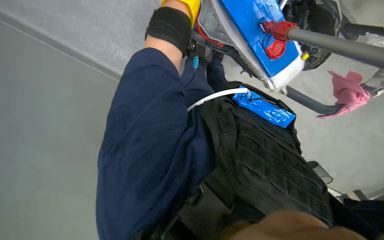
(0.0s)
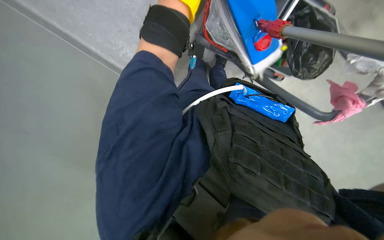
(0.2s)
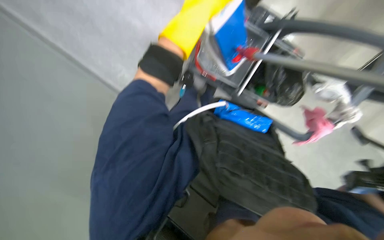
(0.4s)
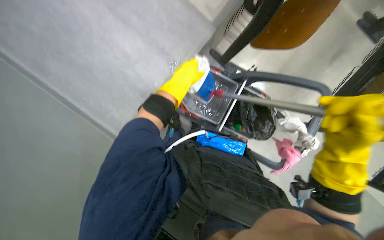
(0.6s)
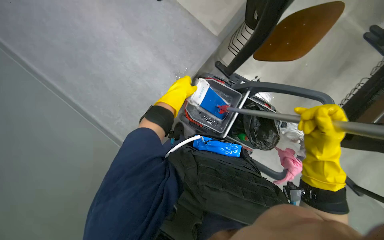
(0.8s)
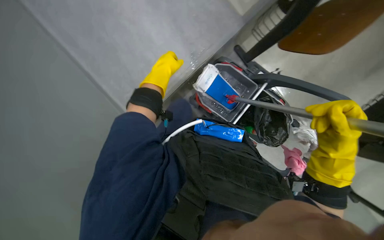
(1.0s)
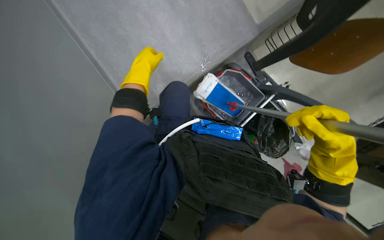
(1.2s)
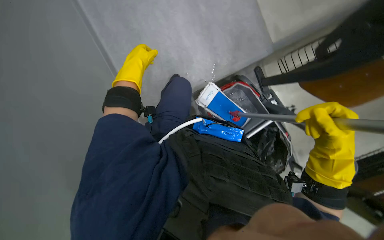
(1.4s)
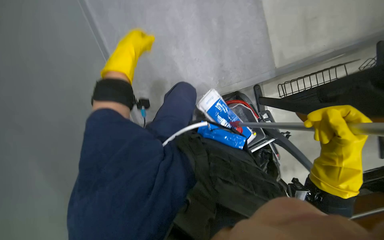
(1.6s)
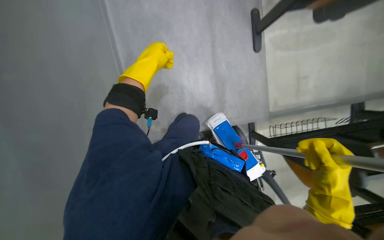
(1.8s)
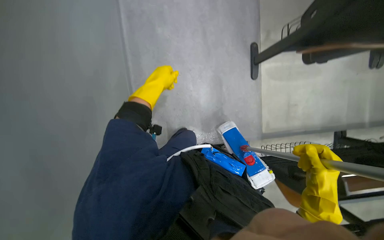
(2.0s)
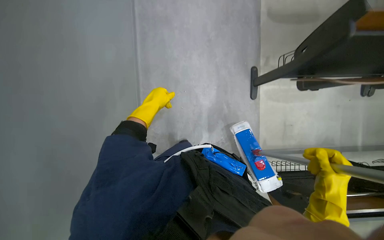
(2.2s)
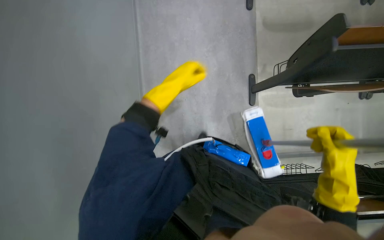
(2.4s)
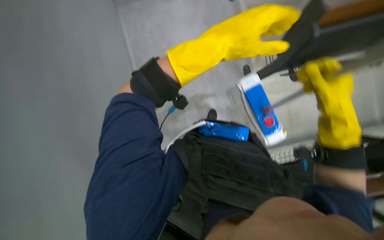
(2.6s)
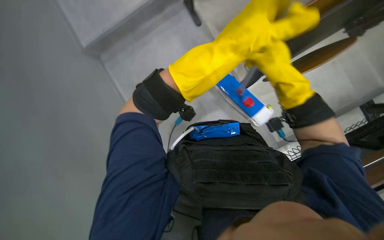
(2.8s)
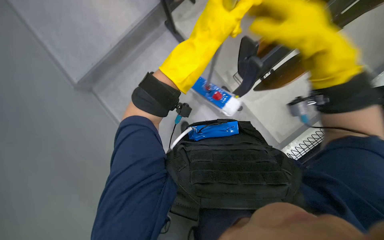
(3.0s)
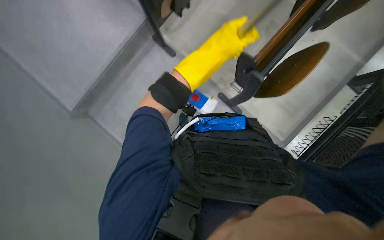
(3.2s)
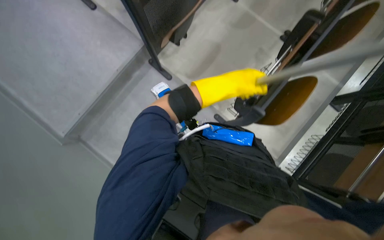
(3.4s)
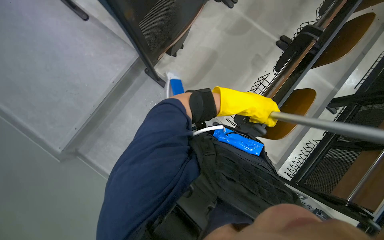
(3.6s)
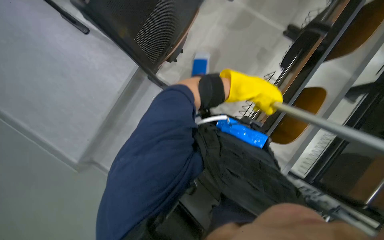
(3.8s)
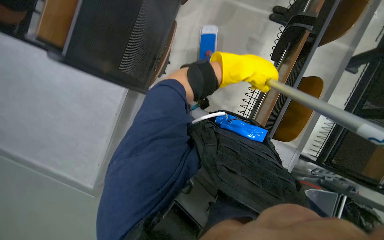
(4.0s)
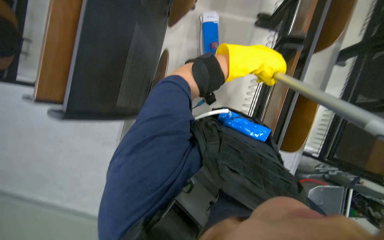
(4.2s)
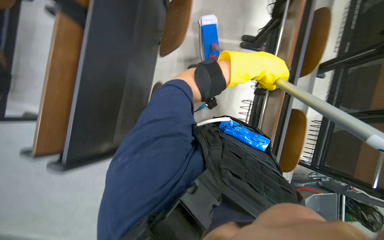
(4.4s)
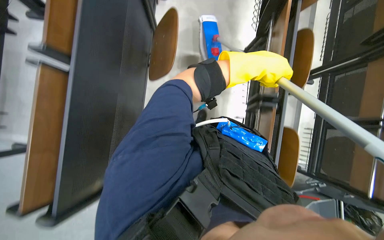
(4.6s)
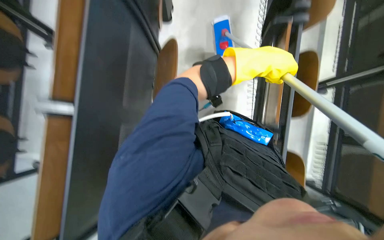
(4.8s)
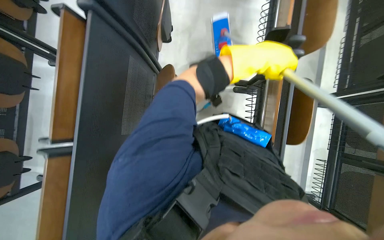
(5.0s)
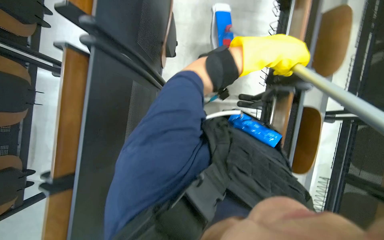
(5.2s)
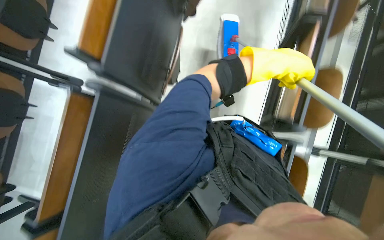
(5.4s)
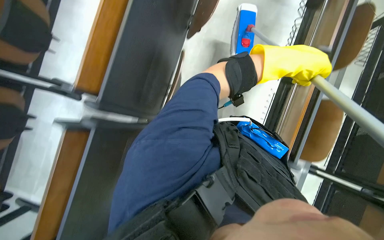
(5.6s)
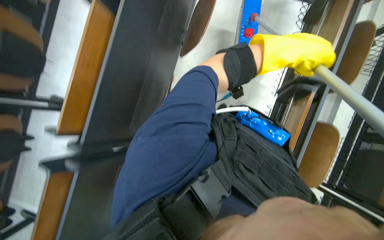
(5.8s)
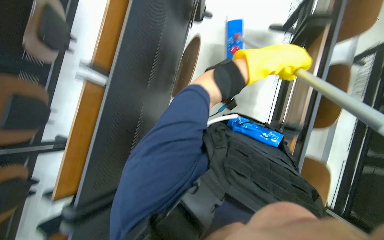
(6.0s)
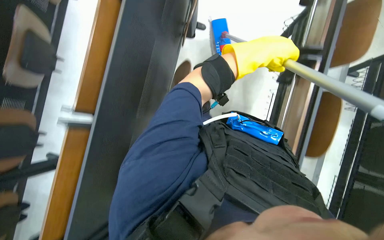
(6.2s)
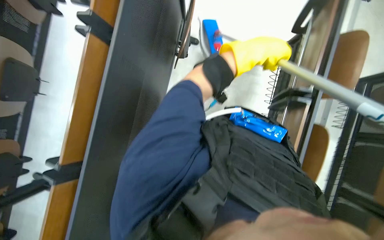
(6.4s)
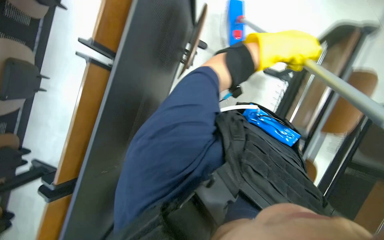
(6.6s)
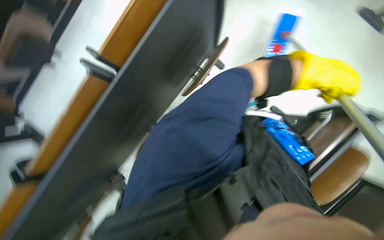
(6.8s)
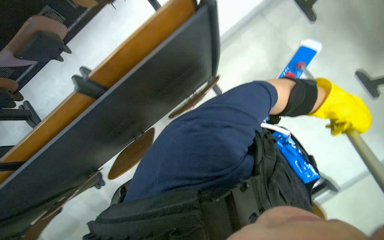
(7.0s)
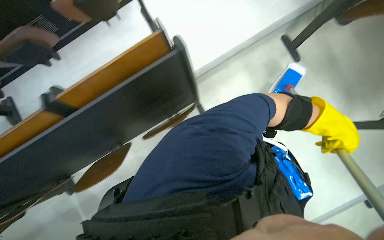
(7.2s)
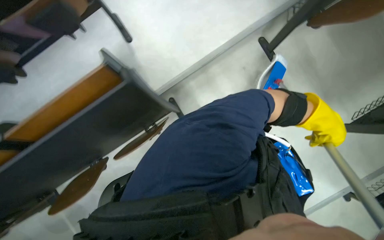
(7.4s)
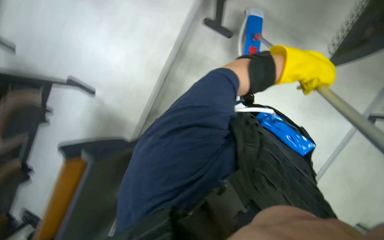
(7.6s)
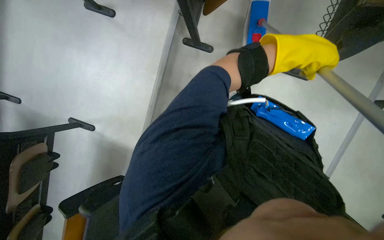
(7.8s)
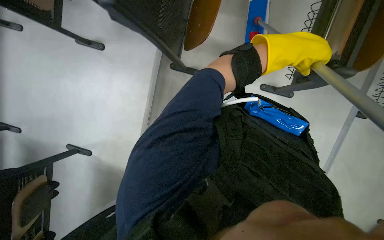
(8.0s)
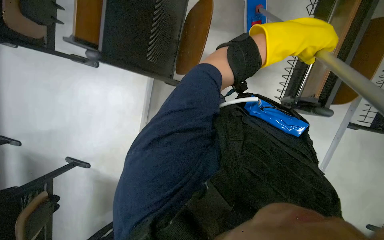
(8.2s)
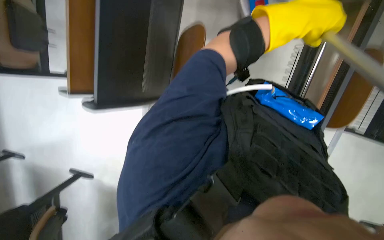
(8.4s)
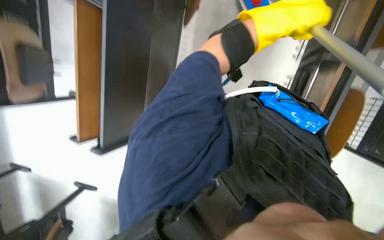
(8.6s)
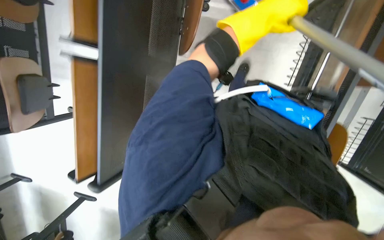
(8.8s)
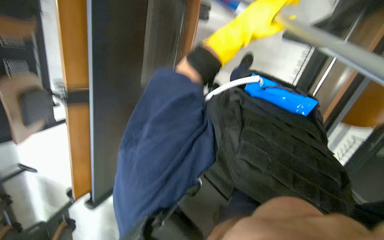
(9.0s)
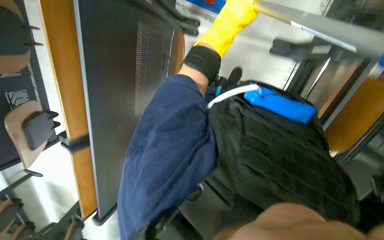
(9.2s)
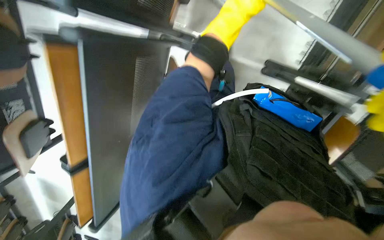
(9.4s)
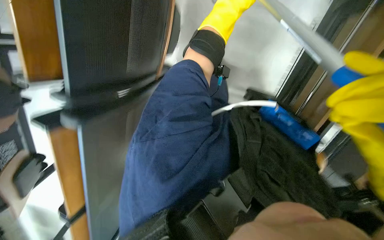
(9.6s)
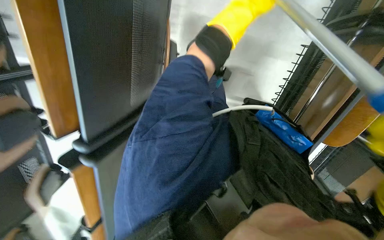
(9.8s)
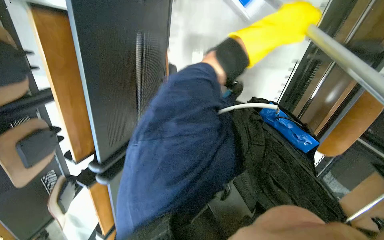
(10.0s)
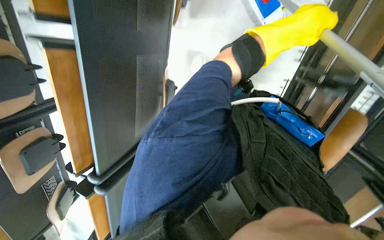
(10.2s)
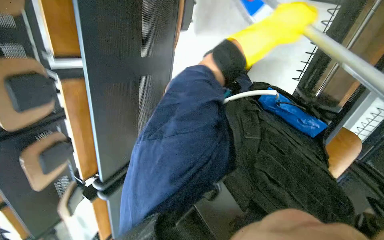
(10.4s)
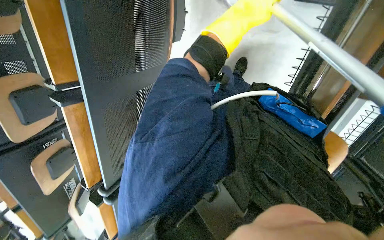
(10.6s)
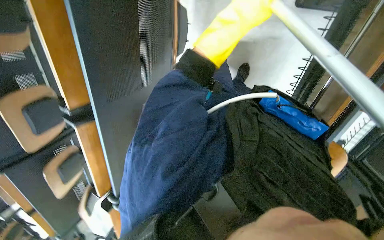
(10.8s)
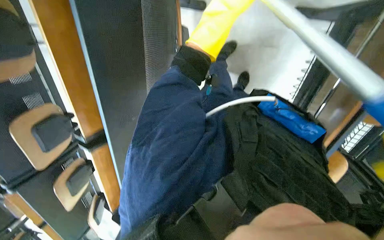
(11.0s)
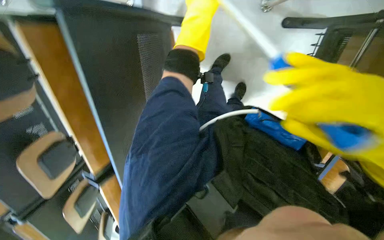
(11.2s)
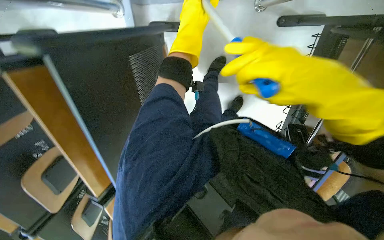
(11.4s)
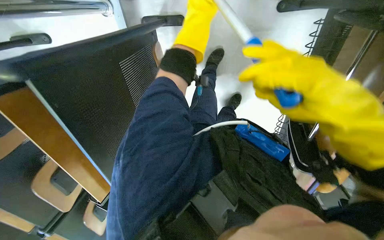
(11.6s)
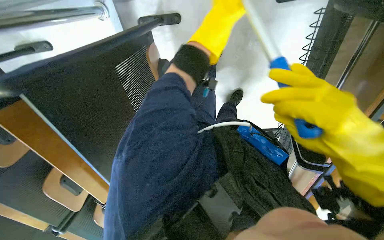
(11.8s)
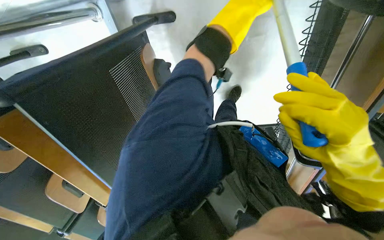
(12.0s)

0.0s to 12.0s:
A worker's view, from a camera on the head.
Job: mopping floor.
The whole recording: Mopping classroom floor. The worker mops the classroom floor with a long-handled mop.
0.0s to 1.6s: The camera pitches upward, by about 35 degrees.
1.6s to 3.0s: The view tilts approximately 30 degrees upward.
3.0s to 4.4s: The wearer looks about 15 degrees further upward. The left hand shifts some 10 cm to the right.
6.0s to 7.6s: The left hand travels nearer to the camera by about 15 cm, and travels to the right and back again, roughly 15 cm each way.
7.6s to 9.0s: The view tips upward by approximately 20 degrees. The left hand moves up the picture, approximately 10 cm.
10.4s to 12.0s: The wearer looks some 15 degrees further upward. The left hand is displaced up the picture by about 15 cm, and moves about 15 cm to the left and comes back.

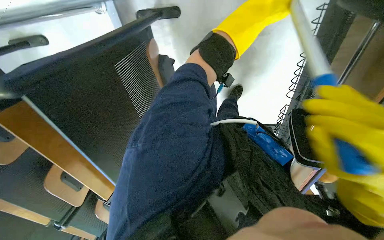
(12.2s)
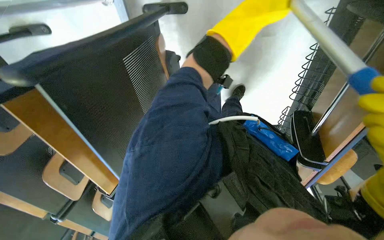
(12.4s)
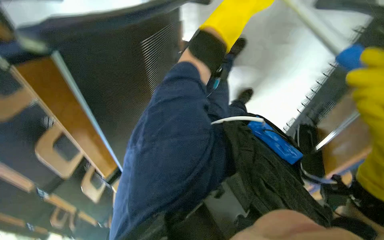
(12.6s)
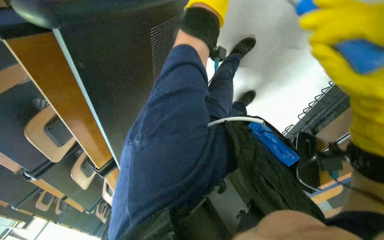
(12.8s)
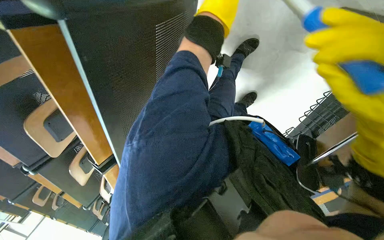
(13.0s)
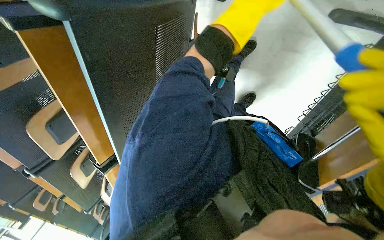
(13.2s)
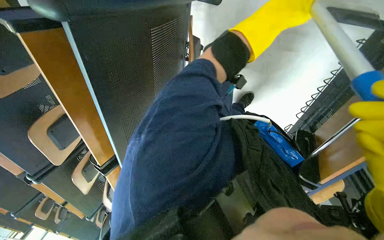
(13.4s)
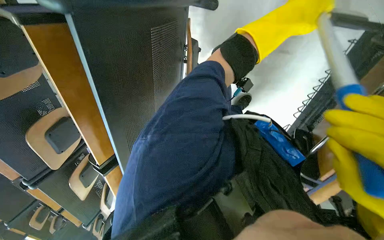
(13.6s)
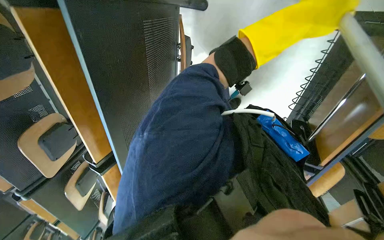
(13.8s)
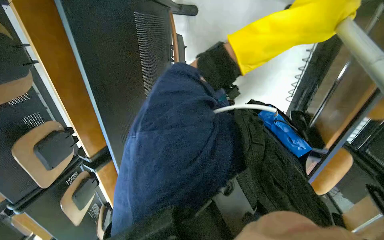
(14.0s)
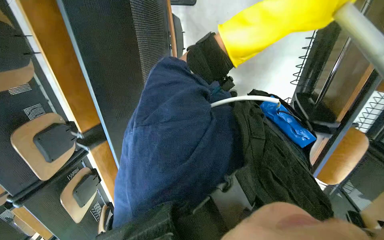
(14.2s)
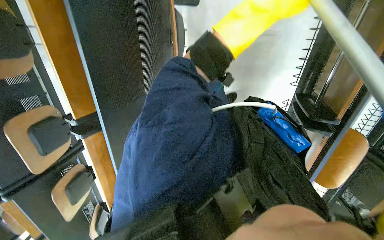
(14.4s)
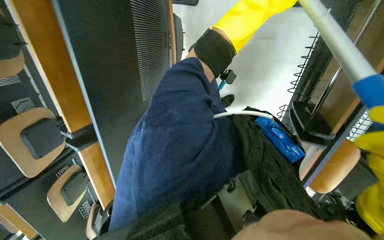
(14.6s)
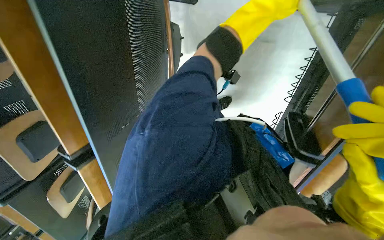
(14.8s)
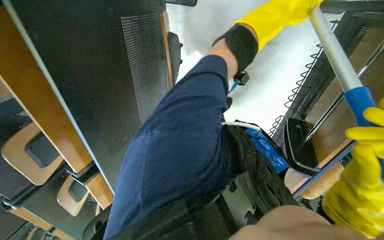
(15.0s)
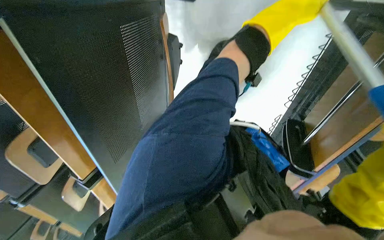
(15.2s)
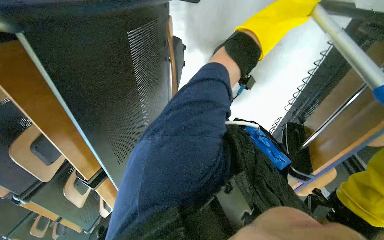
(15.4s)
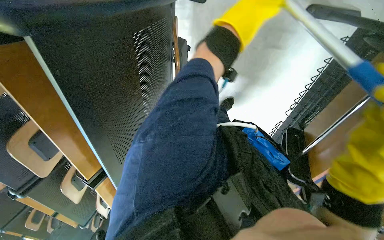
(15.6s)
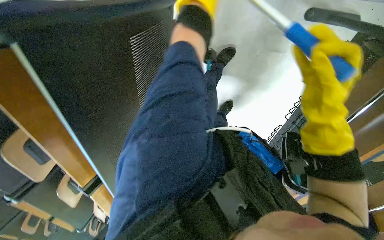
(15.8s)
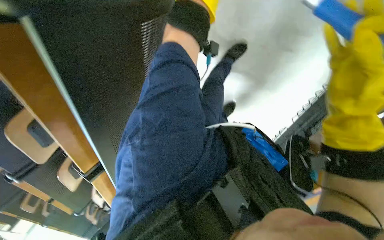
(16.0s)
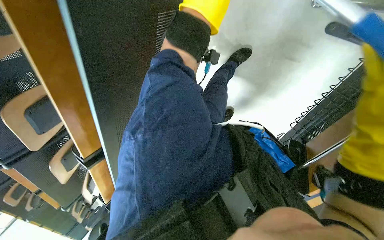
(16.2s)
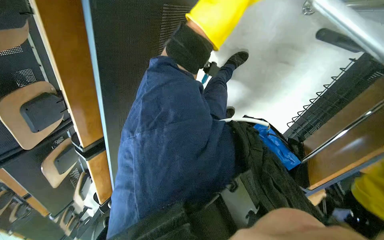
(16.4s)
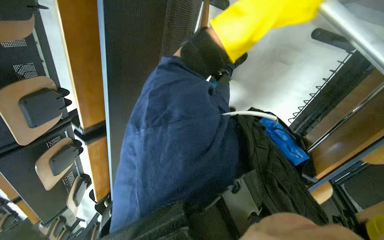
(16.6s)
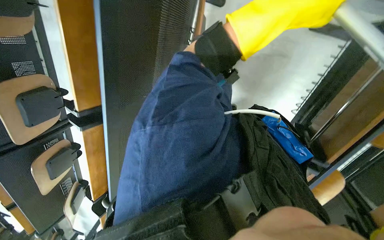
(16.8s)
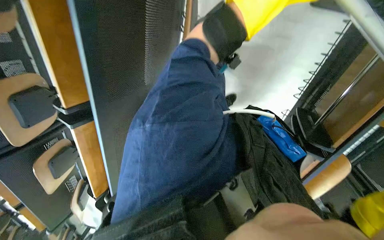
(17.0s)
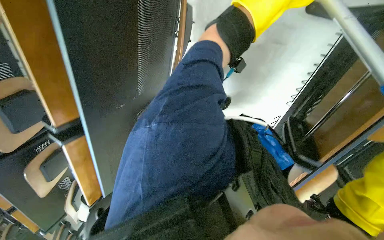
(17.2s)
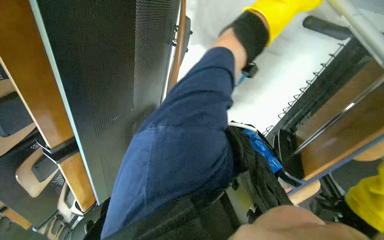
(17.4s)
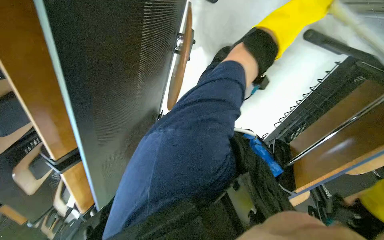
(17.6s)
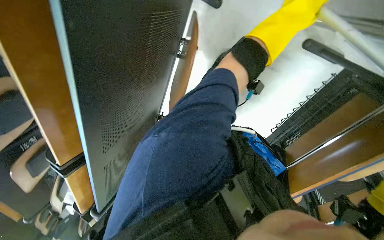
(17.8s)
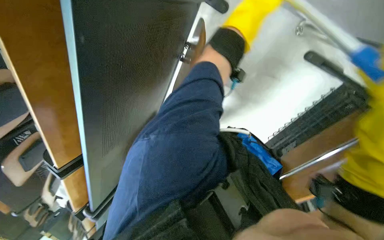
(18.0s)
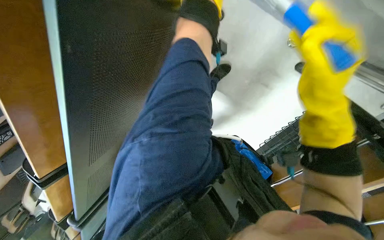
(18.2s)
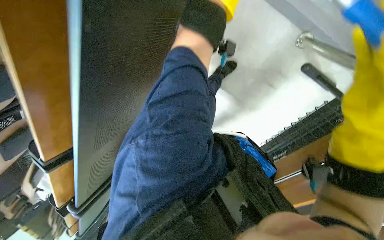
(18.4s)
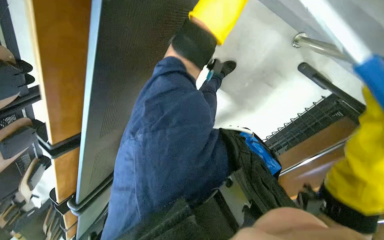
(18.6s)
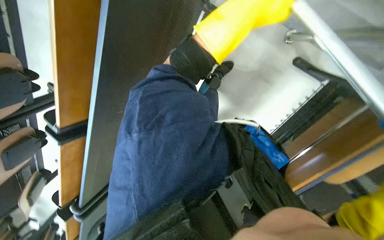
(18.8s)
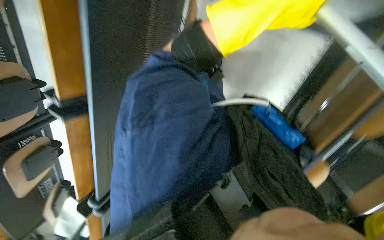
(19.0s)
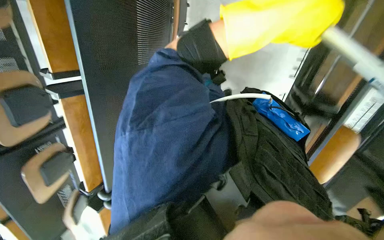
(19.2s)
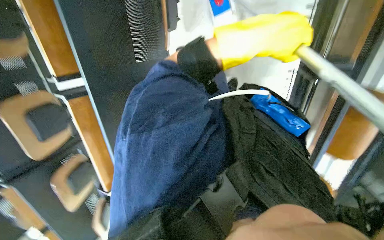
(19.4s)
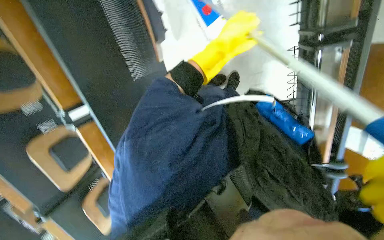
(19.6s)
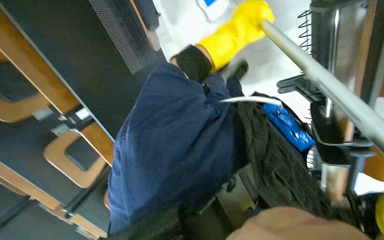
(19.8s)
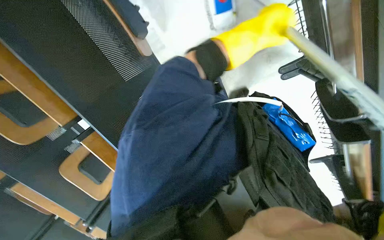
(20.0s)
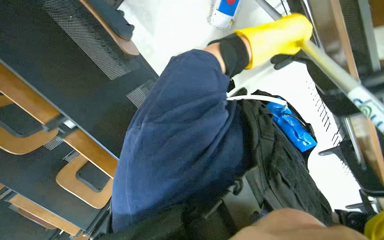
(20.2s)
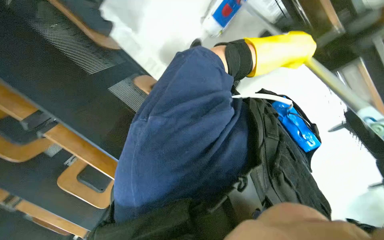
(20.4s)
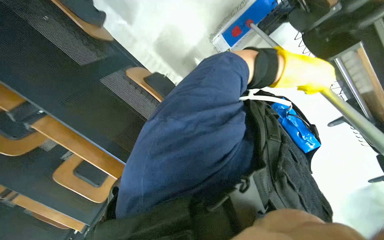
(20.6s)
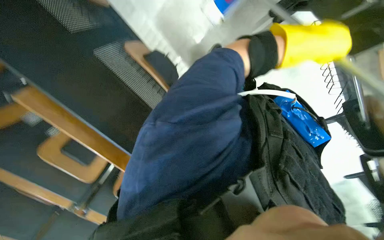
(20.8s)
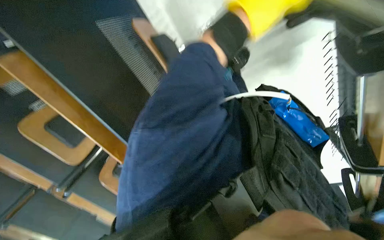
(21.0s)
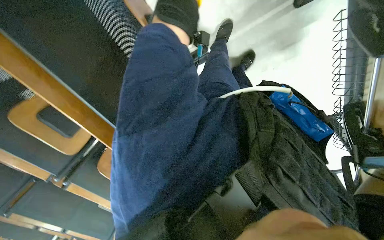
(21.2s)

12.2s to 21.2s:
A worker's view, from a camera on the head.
Job: mopping floor.
The whole recording: Mopping classroom floor. The worker mops the classroom floor with a long-handled mop.
12.2s to 13.8s: The left hand goes nearer and farther, some 15 cm each way, reversing 2 times.
13.8s to 15.2s: The left hand travels farther from the camera and to the right by approximately 25 cm.
16.6s to 18.2s: The left hand goes nearer and farther, some 15 cm each way, reversing 2 times.
18.2s to 19.8s: The left hand is displaced down the picture by some 10 cm, and goes nearer to the camera and returns, roughly 10 cm each way.
